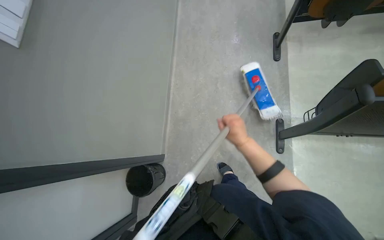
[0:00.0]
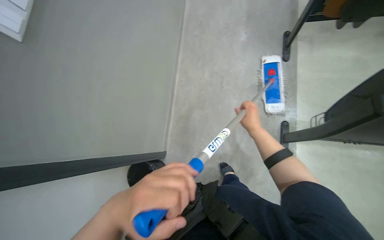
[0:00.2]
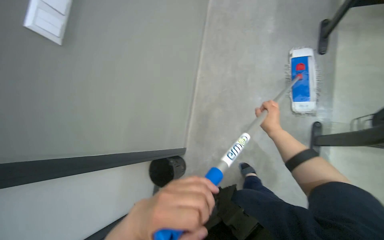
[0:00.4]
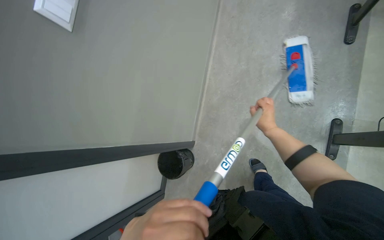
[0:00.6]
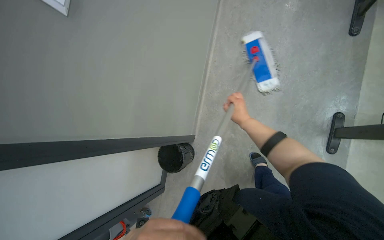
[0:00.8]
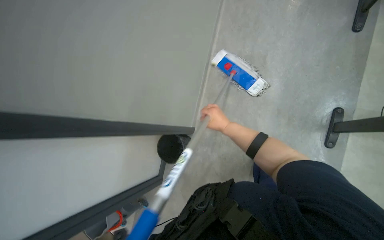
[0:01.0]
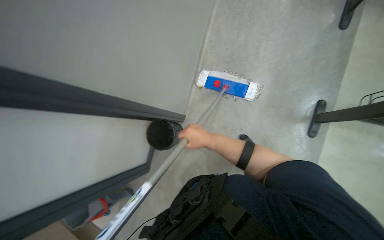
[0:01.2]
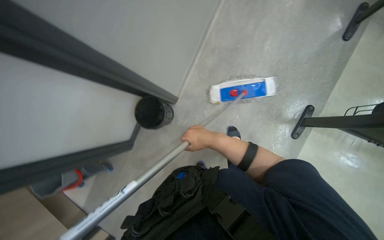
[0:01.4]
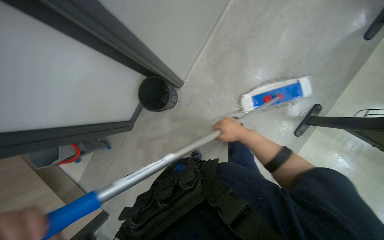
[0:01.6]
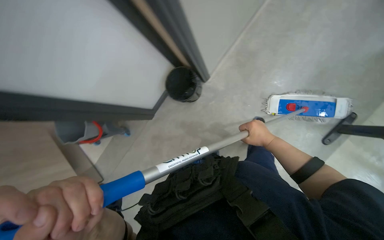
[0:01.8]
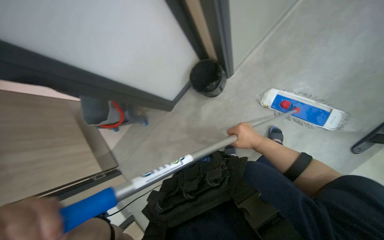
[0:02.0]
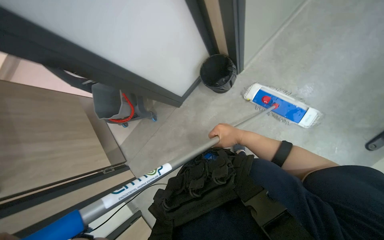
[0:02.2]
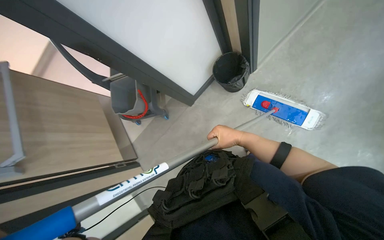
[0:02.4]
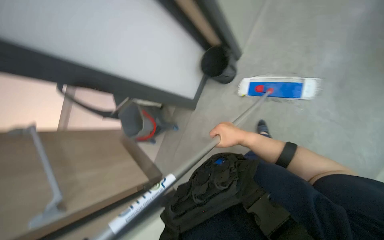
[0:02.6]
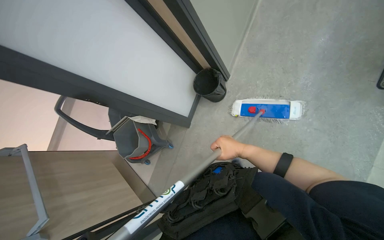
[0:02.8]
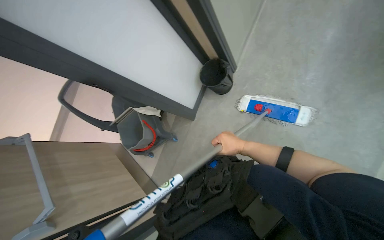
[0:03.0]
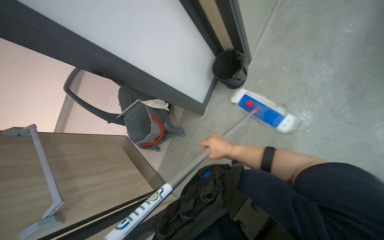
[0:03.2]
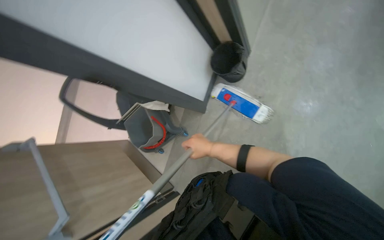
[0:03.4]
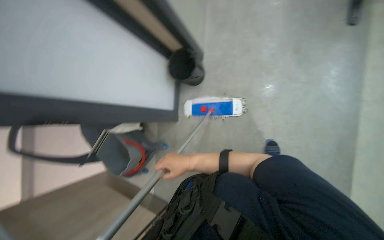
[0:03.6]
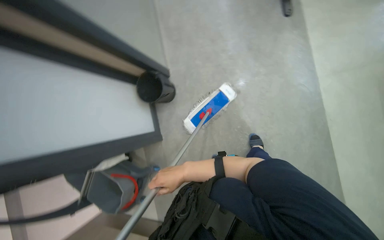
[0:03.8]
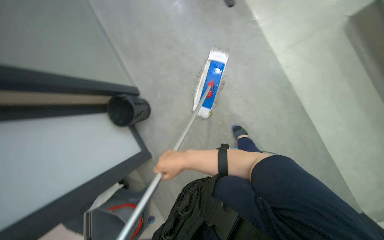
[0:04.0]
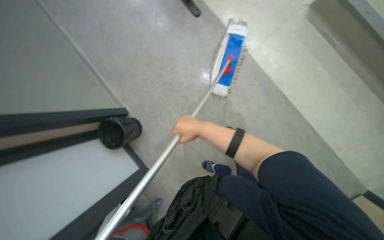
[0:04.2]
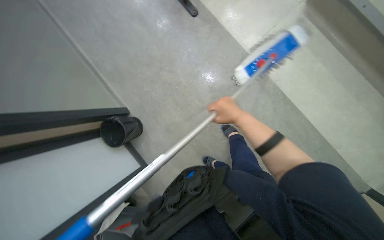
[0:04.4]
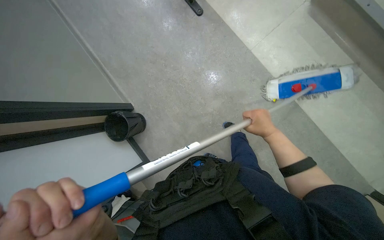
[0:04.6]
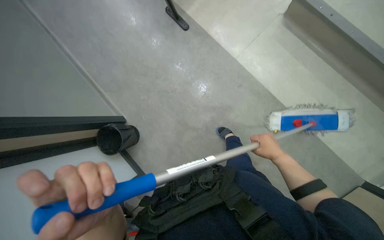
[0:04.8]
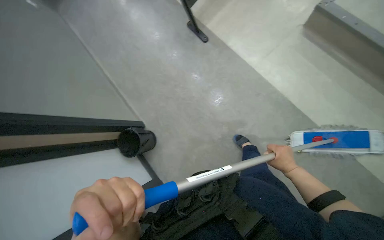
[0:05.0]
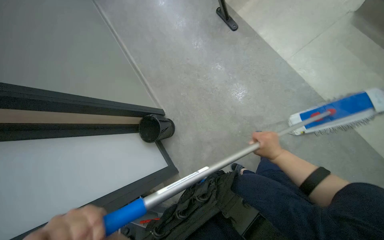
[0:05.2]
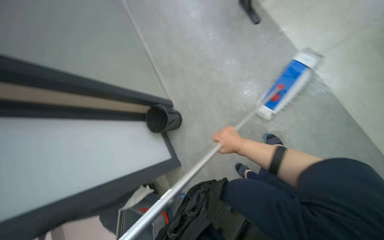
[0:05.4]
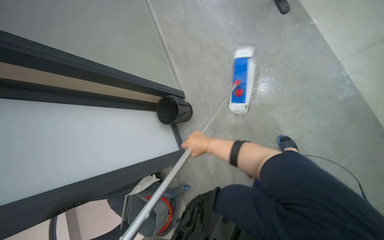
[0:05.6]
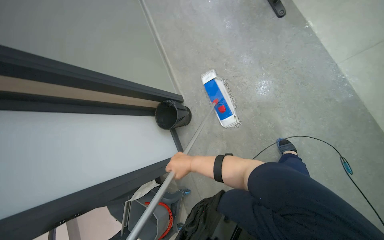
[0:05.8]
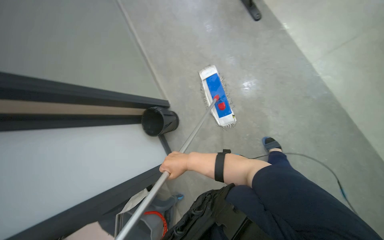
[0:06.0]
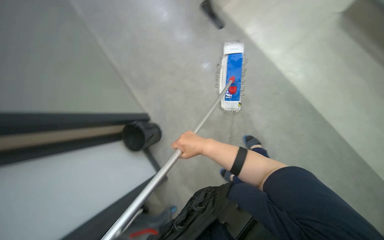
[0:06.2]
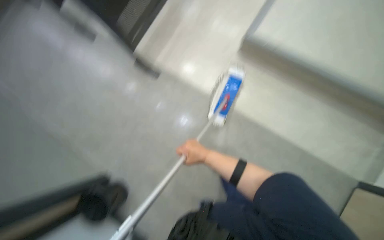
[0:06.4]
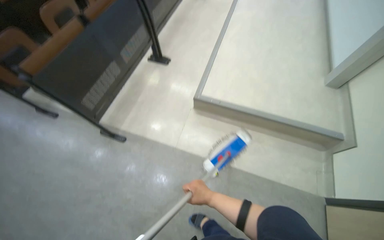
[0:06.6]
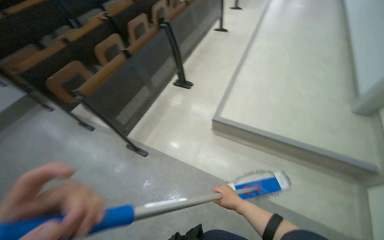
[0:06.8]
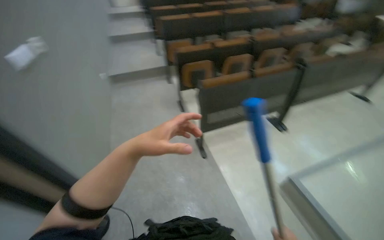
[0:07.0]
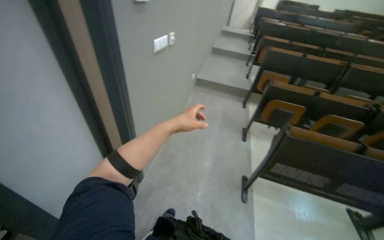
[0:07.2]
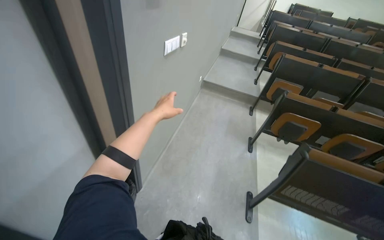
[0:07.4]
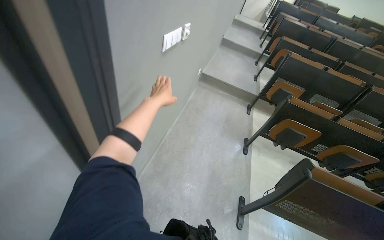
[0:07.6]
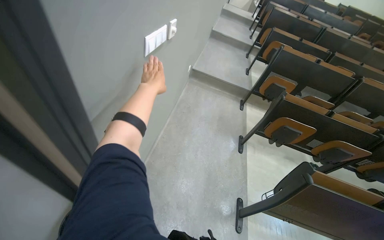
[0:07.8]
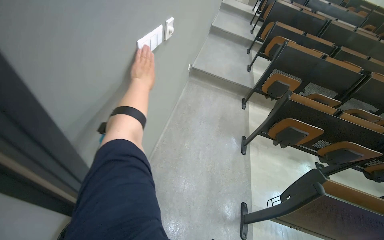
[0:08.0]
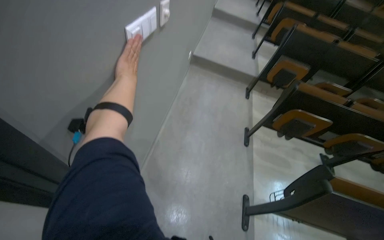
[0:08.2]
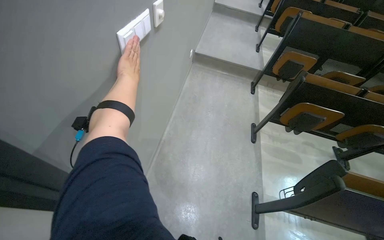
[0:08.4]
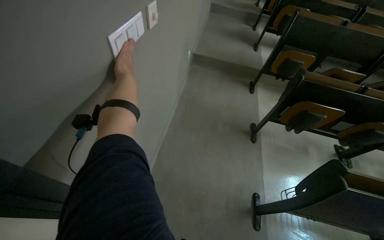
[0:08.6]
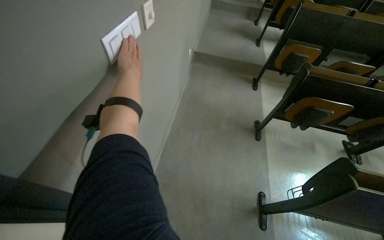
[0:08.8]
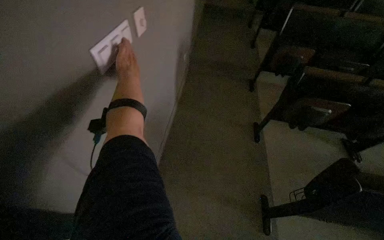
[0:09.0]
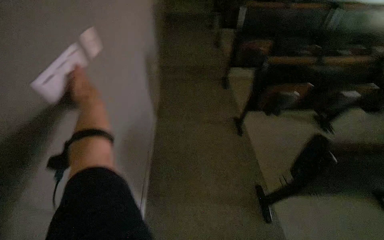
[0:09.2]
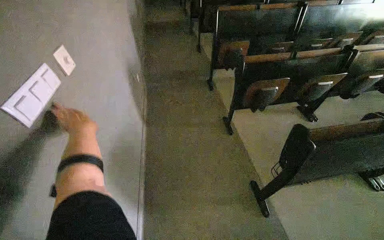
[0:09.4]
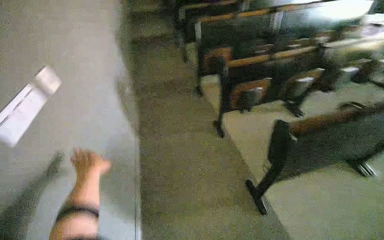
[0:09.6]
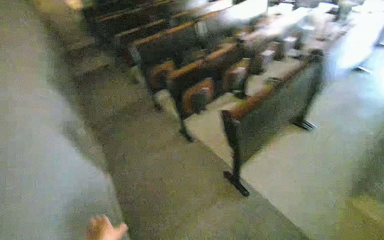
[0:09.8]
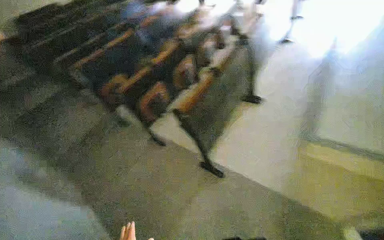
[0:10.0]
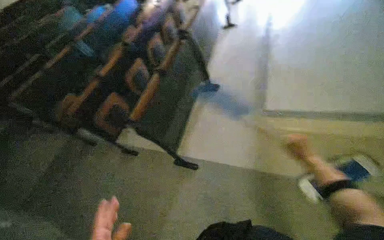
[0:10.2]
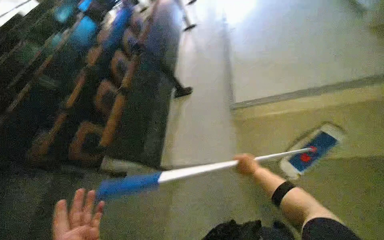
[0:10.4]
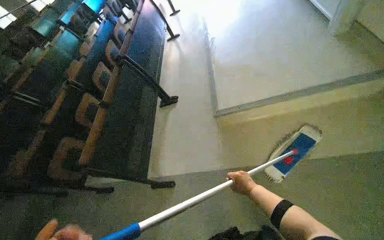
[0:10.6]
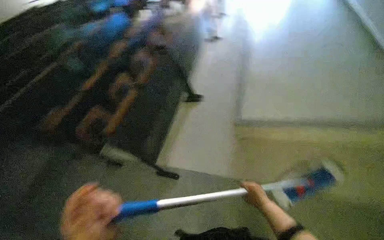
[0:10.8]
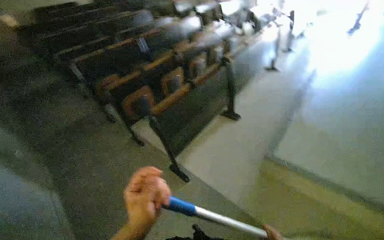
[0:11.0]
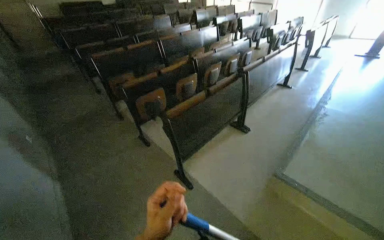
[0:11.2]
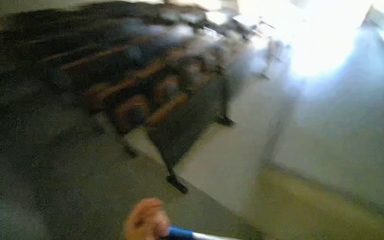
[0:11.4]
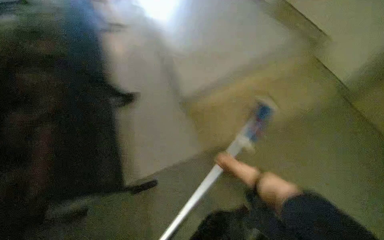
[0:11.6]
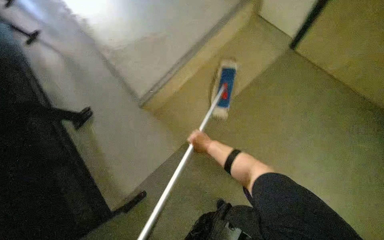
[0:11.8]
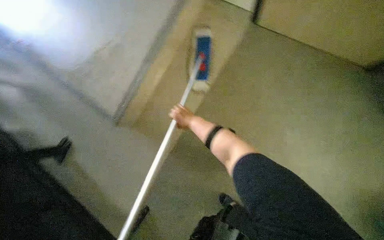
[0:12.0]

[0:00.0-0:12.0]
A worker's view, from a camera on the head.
Job: sweeping floor.
The whole recording: Cleaning floor and adjusting room. The worker cleans the floor with a brush, pushes a cart, and turns off the room lights.
0:00.0 to 0:01.6: The view tilts about 20 degrees downward. The scene turns some 25 degrees clockwise in the picture. The right hand travels to the left and back again, some 25 cm each way.
0:01.6 to 0:03.0: The camera is aimed roughly 15 degrees further to the left.
0:03.0 to 0:04.4: The wearer's head swings about 65 degrees to the right.
0:04.4 to 0:06.0: The wearer's head swings approximately 20 degrees to the left. The right hand heads to the left and down the picture, covering approximately 30 cm.
0:06.0 to 0:07.6: The camera travels about 60 cm. The head turns to the left by about 75 degrees. The wearer looks some 25 degrees further upward.
0:07.6 to 0:09.0: The left hand is displaced up the picture by roughly 30 cm.
0:09.0 to 0:10.4: The wearer moves approximately 80 cm. The head turns to the right by approximately 95 degrees.

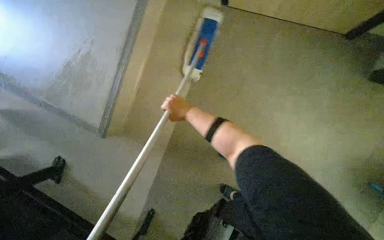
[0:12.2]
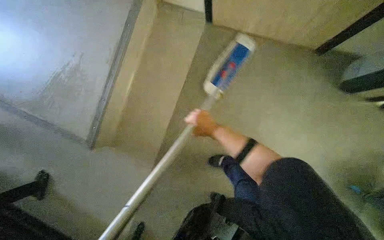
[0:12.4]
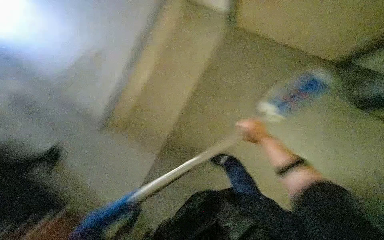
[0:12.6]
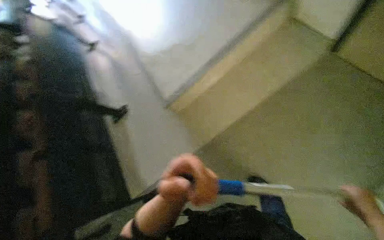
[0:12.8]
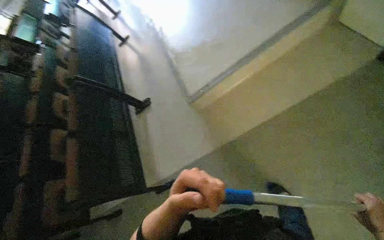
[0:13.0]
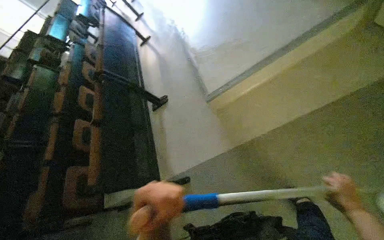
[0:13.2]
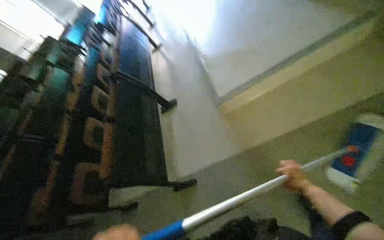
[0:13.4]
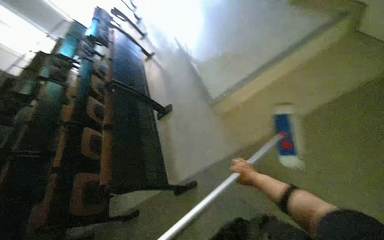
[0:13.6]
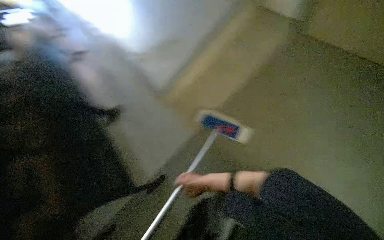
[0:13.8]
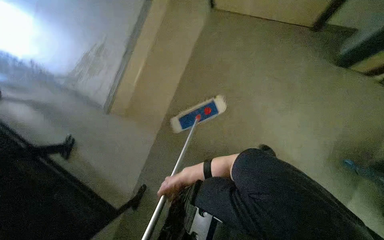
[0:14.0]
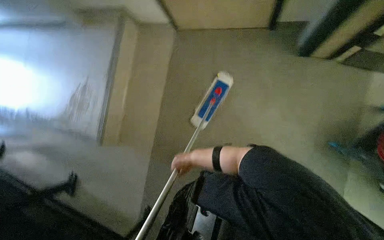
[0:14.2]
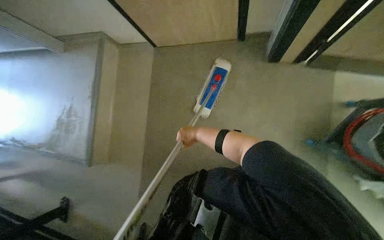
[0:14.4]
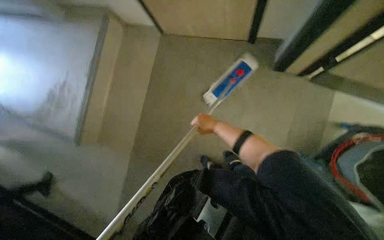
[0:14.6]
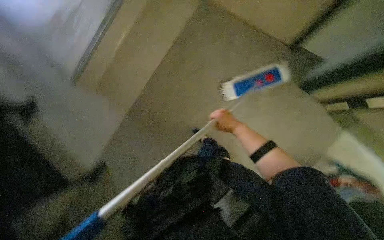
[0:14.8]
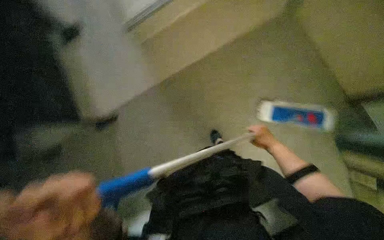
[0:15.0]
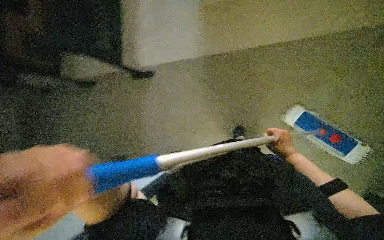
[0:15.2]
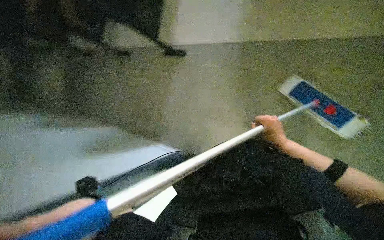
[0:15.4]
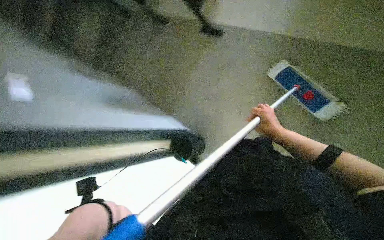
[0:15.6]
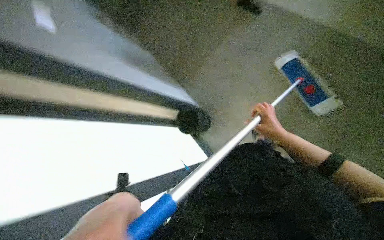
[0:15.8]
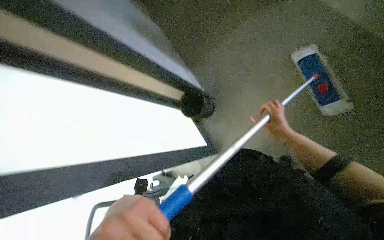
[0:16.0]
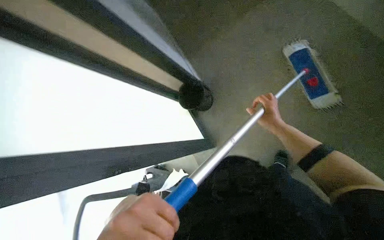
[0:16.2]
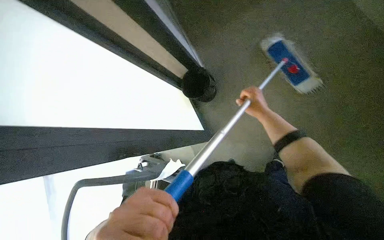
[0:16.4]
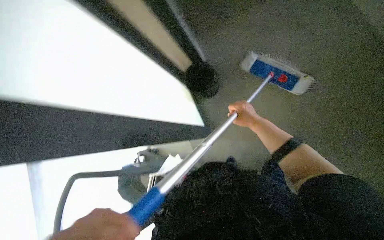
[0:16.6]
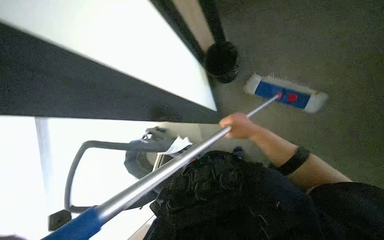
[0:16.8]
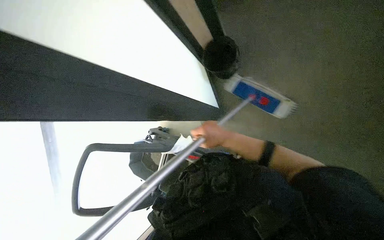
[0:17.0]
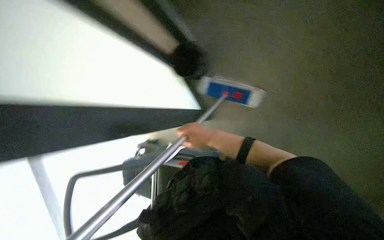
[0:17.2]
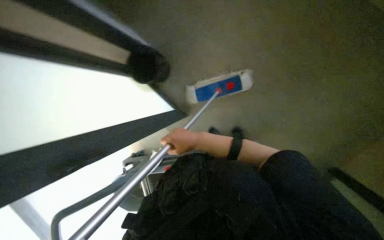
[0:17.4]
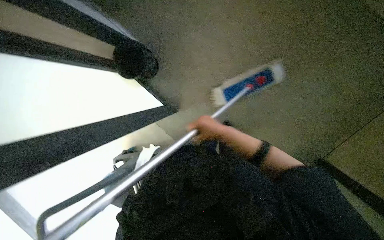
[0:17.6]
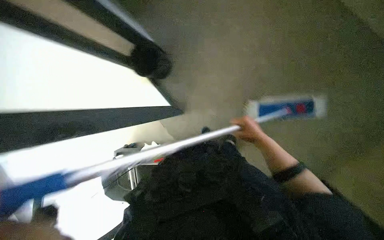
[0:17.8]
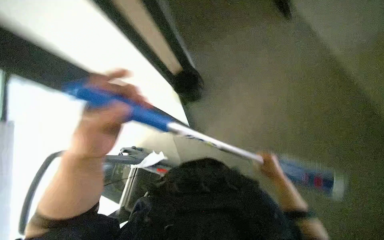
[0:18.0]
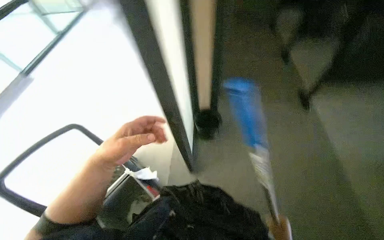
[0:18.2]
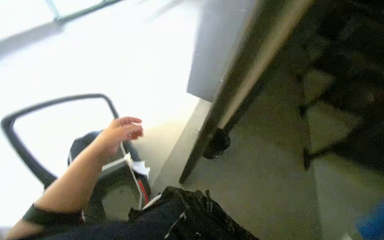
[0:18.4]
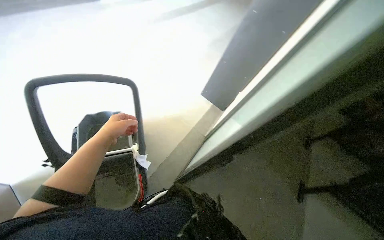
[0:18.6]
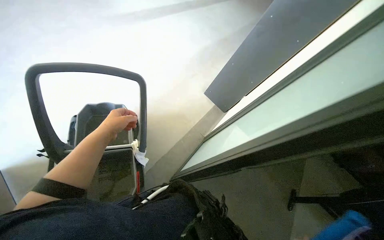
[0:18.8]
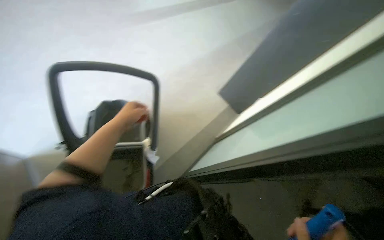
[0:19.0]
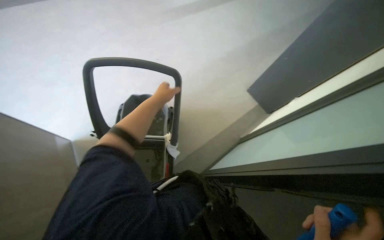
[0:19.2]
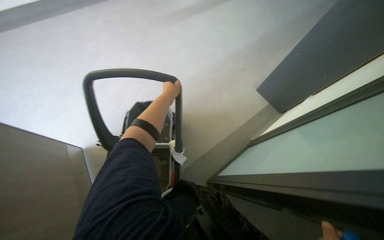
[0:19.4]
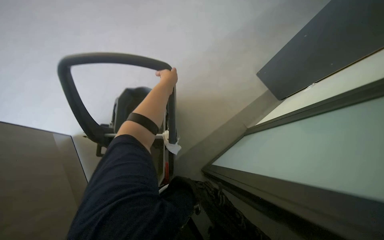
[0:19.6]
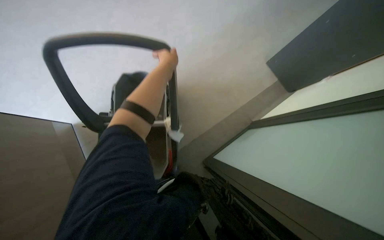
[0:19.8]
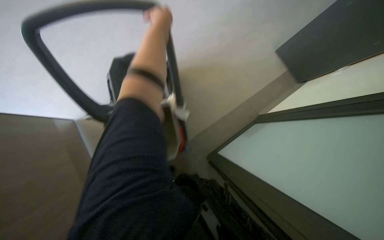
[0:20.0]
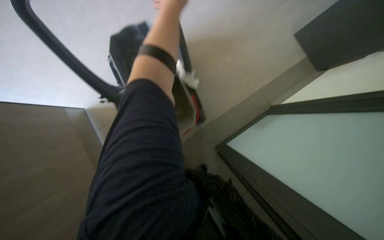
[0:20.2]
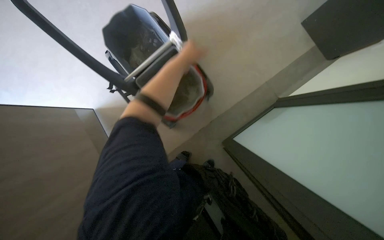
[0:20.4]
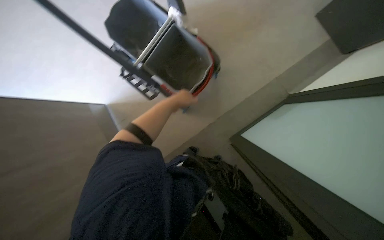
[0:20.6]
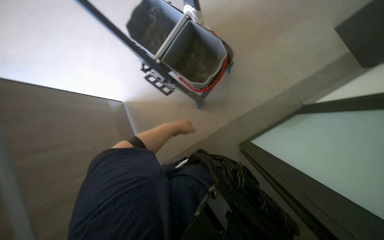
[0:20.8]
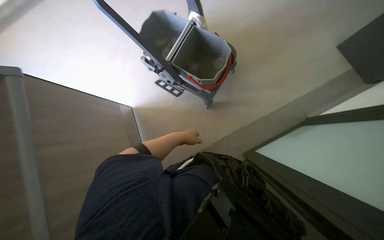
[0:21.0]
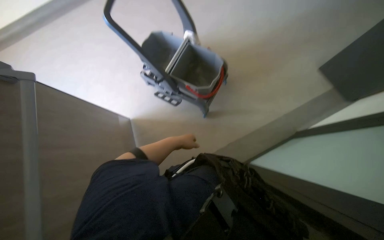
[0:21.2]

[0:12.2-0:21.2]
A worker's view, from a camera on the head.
Job: sweeping floor.
The whole recording: Cleaning floor and adjusting room. The worker cleans the floor with a brush, pushes a cart, and turns off the room lights.
0:13.8 to 0:15.2: The scene turns about 35 degrees clockwise in the picture.
0:16.6 to 0:18.2: The wearer's head swings about 35 degrees to the left. The view tips upward by roughly 15 degrees.
0:18.2 to 0:19.8: The wearer looks approximately 40 degrees further to the left.
0:19.8 to 0:21.2: The left hand is displaced down the picture by some 35 cm.
